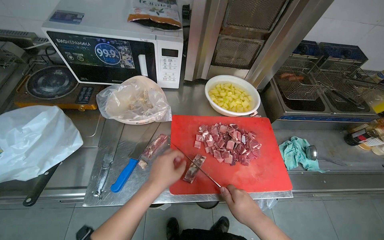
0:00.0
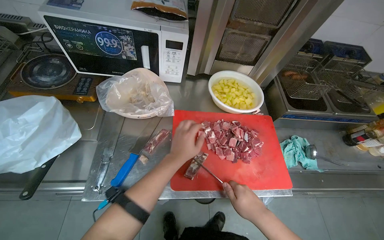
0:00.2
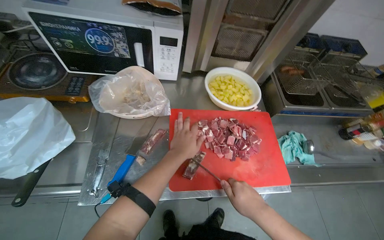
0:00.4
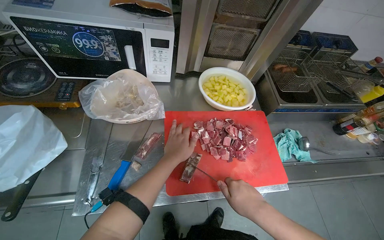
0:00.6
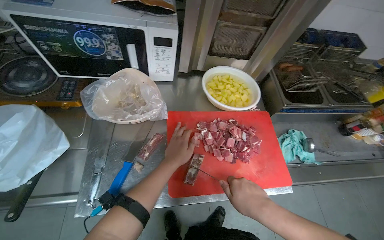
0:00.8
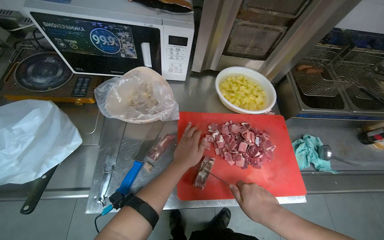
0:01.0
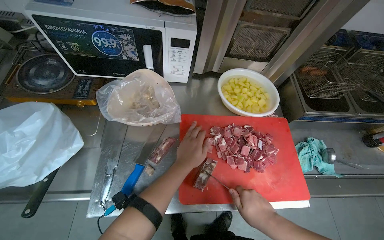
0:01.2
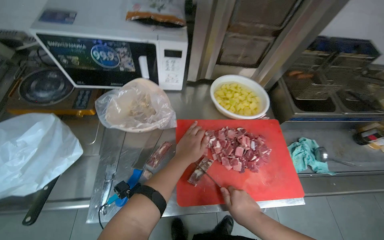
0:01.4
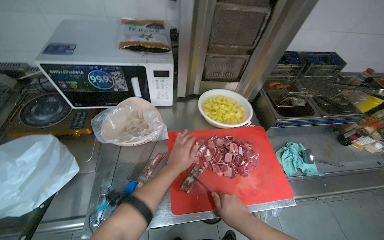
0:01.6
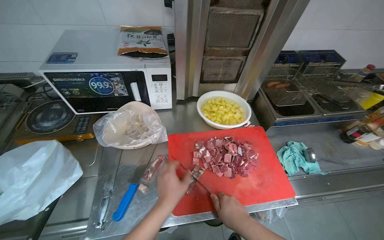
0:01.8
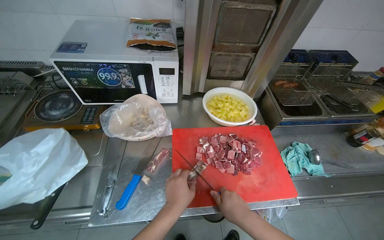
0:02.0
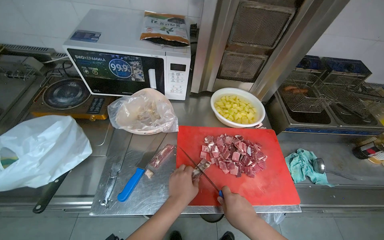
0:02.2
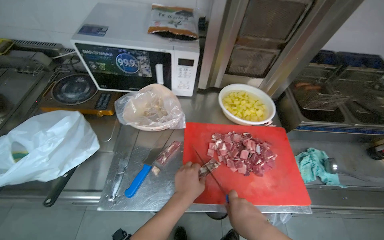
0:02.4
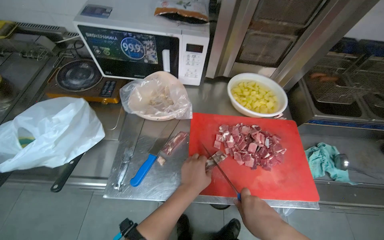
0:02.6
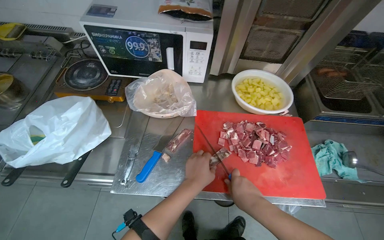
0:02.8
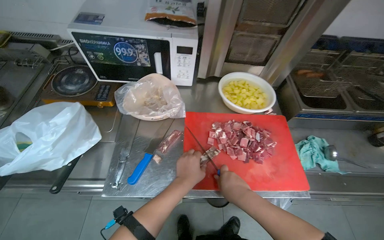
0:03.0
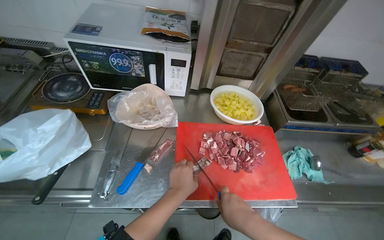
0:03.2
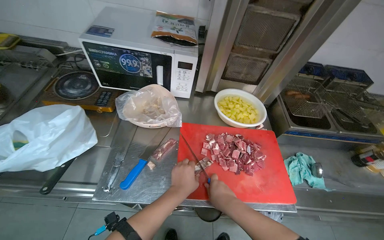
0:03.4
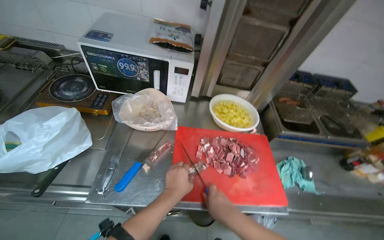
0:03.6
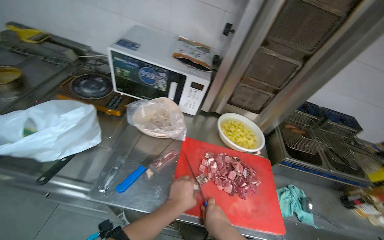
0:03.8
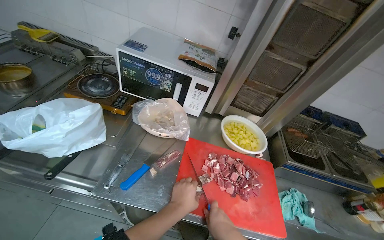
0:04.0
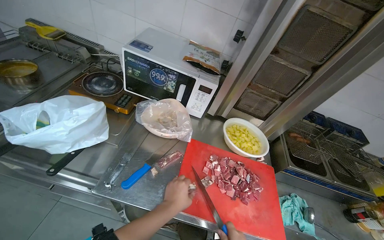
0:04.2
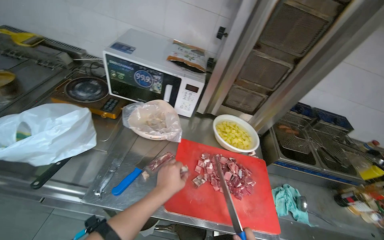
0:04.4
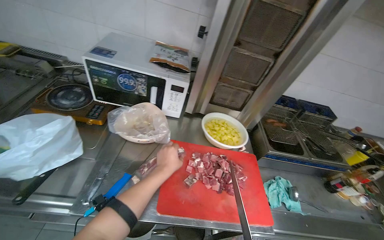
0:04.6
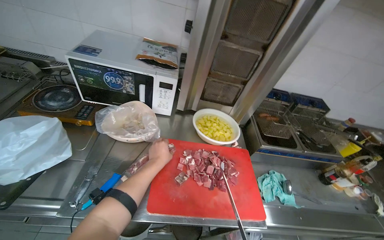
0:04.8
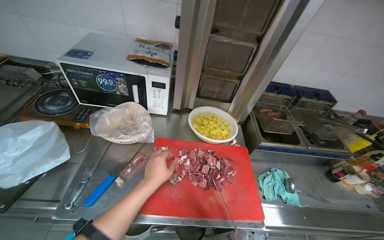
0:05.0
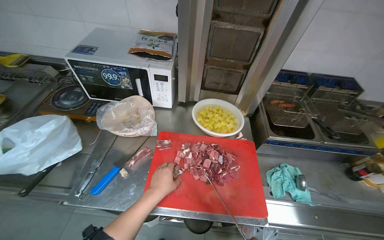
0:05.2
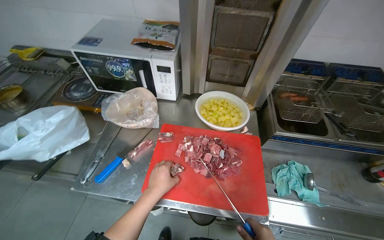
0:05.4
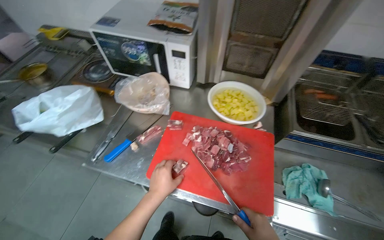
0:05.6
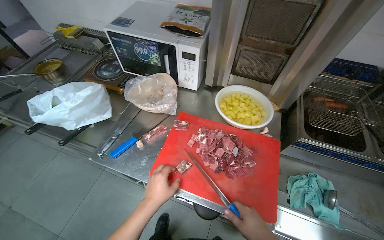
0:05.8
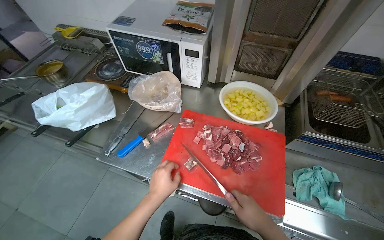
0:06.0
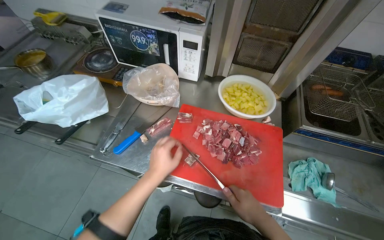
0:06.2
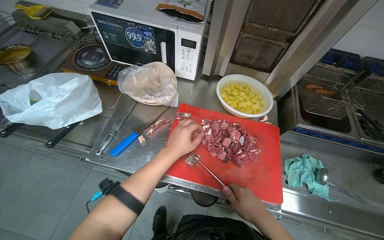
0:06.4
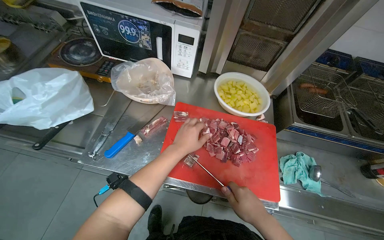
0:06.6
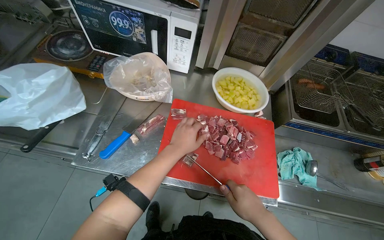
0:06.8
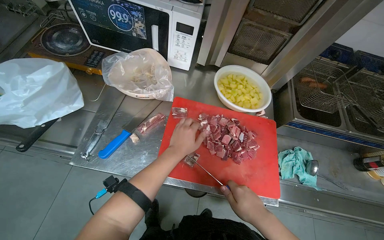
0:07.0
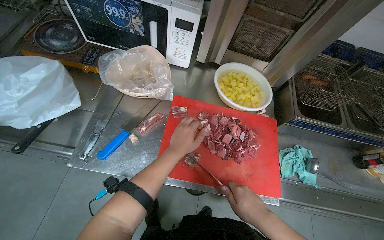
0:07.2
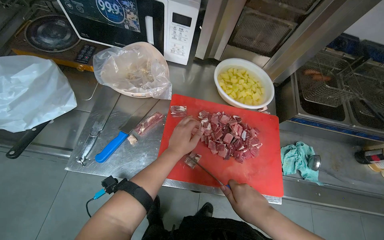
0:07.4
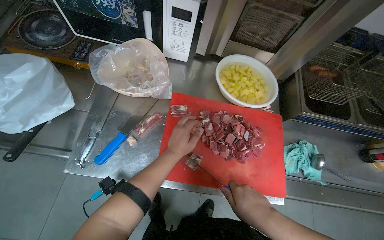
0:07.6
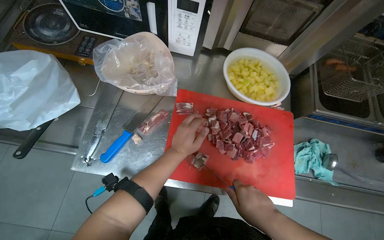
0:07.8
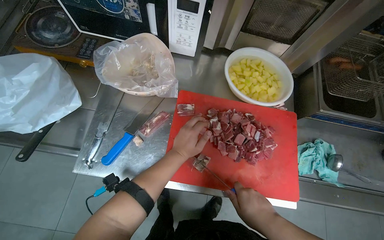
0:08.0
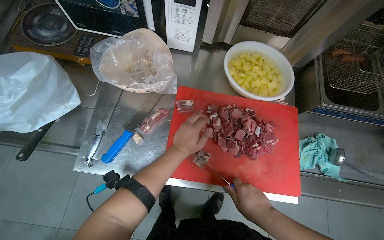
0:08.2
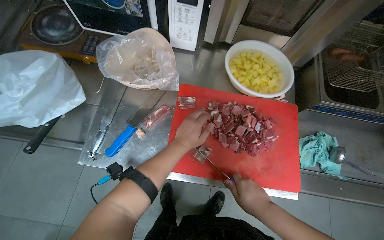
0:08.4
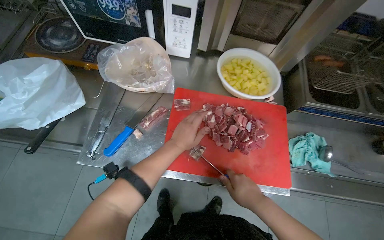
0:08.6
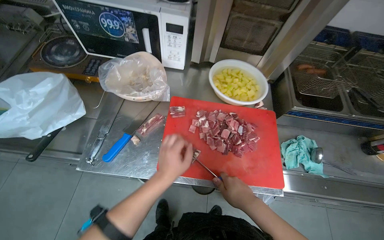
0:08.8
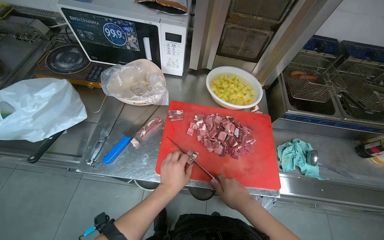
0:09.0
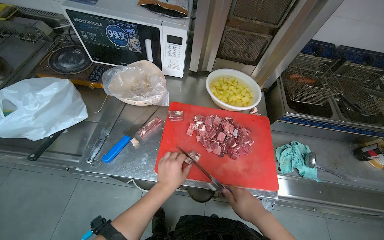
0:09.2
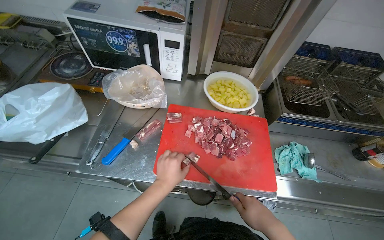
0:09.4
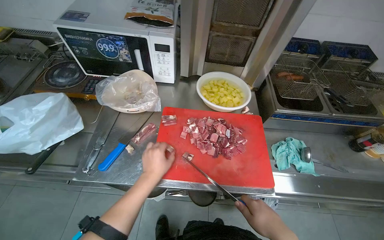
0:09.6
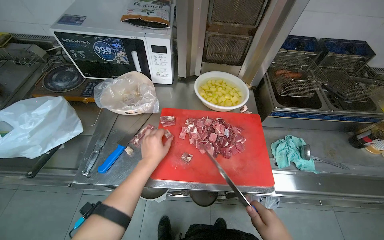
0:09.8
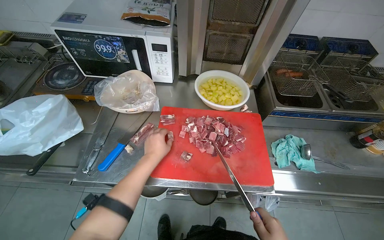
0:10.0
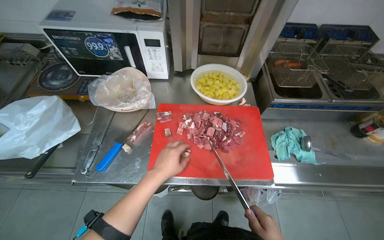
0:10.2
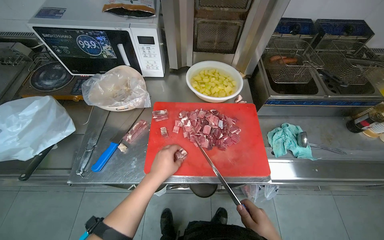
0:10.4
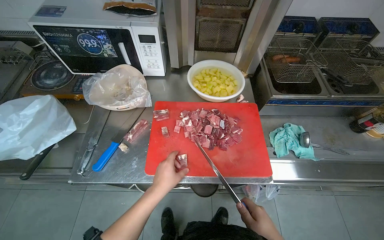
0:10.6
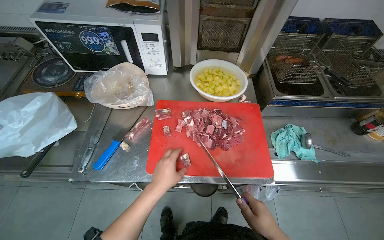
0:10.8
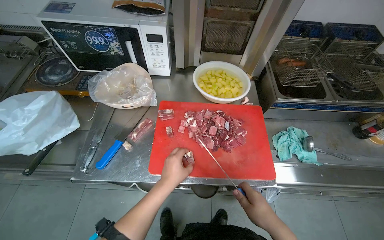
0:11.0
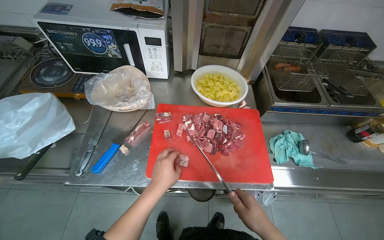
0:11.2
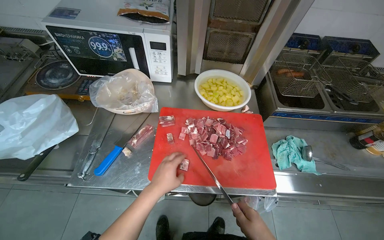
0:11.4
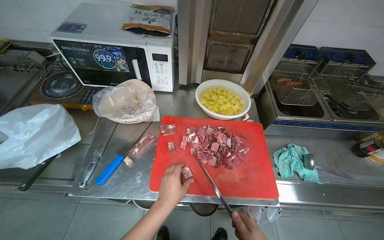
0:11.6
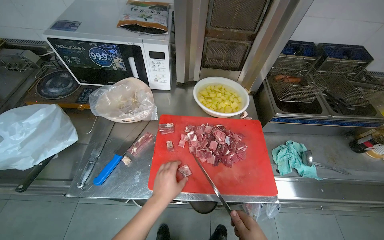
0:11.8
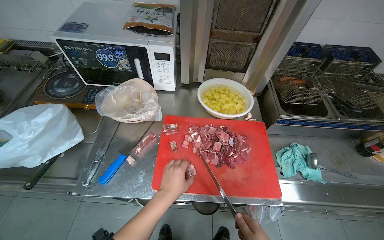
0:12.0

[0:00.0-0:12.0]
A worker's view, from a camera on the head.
Job: preparing food.
The whole recording: Cutting meat on chopping board. The worker continues cutting pieces of meat on a red chopping board with a knife.
0:03.0 to 0:04.4: The camera pitches upward, by approximately 15 degrees.
0:04.4 to 0:06.0: The camera sweeps to the left, by some 20 degrees.
0:06.0 to 0:07.6: The camera pitches downward, by about 15 degrees. The left hand is displaced up the picture by approximately 15 cm.
0:07.6 to 0:09.0: The left hand goes about 10 cm down the picture.

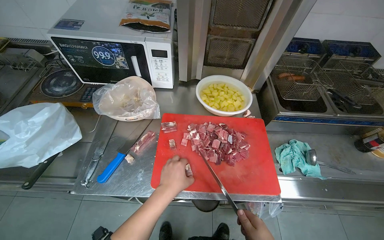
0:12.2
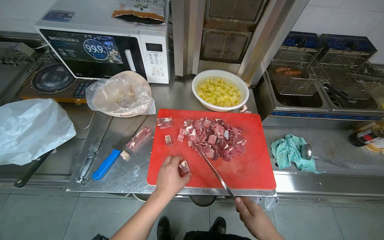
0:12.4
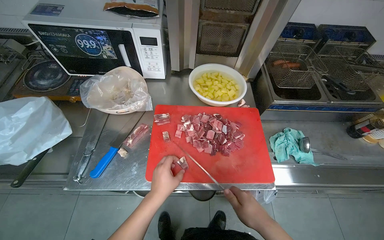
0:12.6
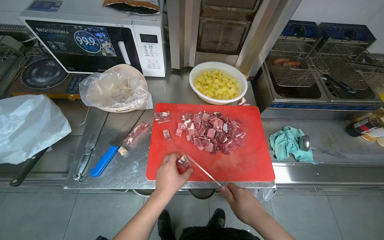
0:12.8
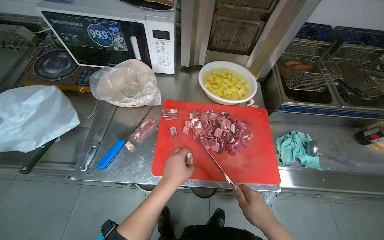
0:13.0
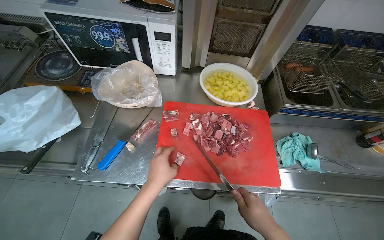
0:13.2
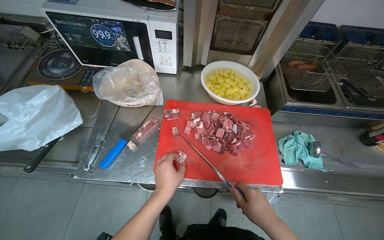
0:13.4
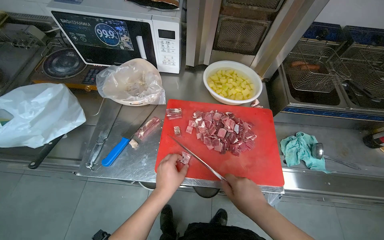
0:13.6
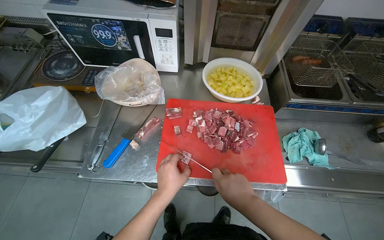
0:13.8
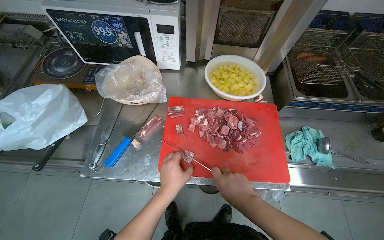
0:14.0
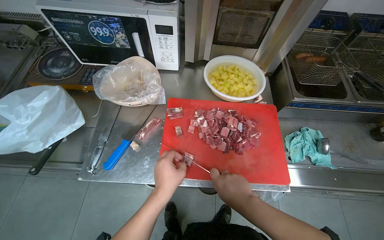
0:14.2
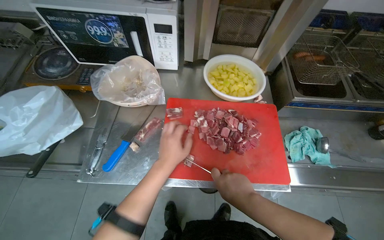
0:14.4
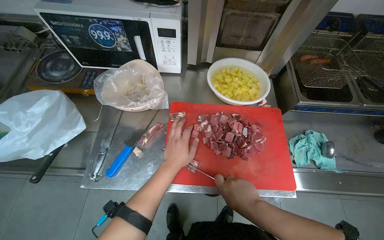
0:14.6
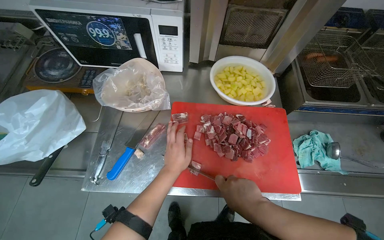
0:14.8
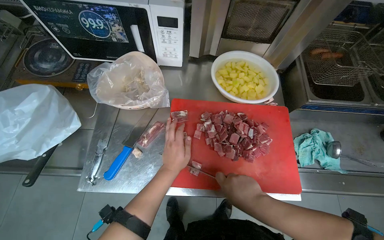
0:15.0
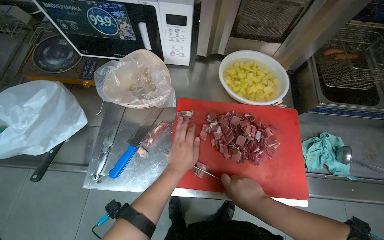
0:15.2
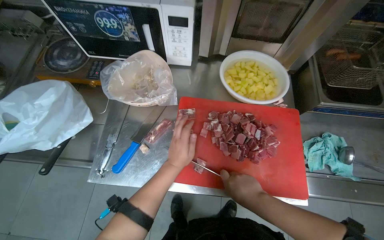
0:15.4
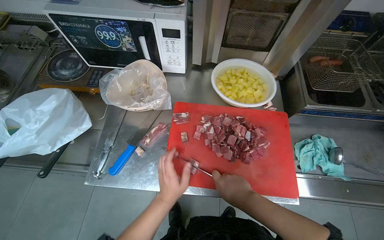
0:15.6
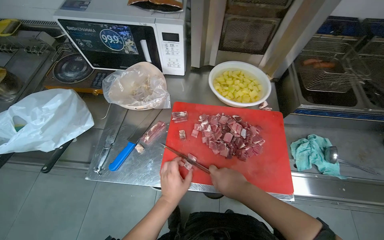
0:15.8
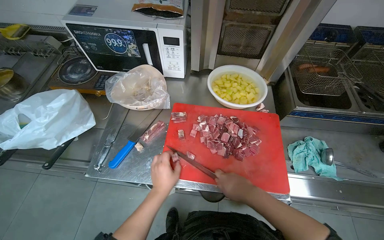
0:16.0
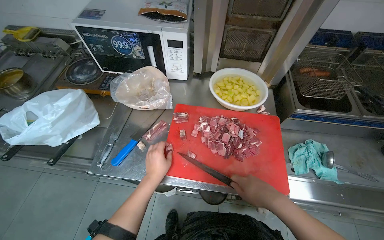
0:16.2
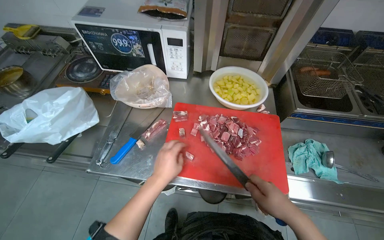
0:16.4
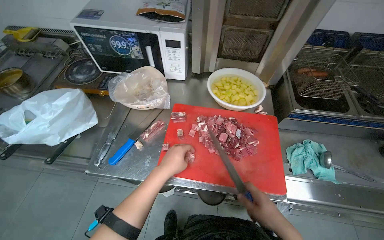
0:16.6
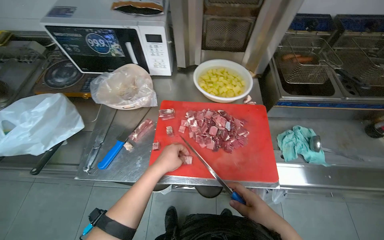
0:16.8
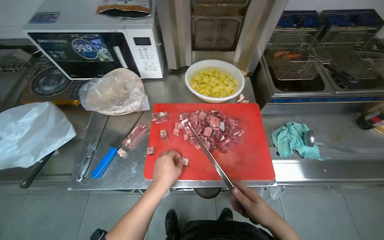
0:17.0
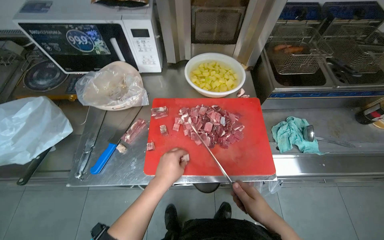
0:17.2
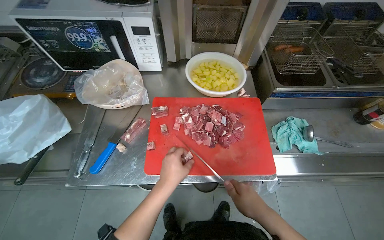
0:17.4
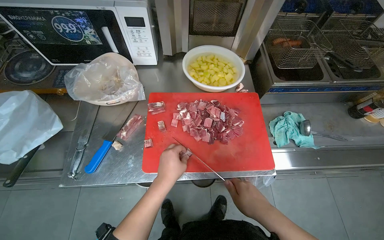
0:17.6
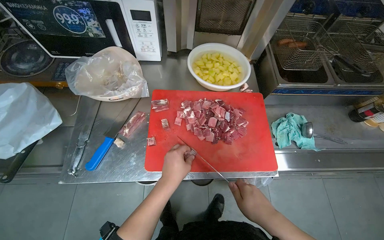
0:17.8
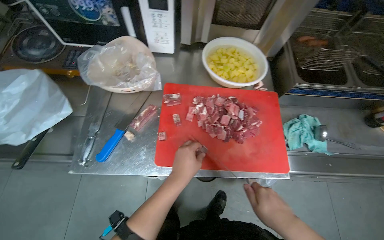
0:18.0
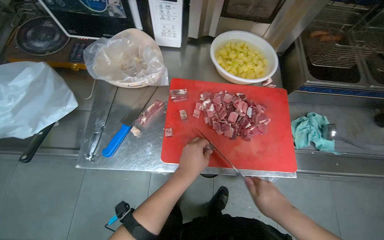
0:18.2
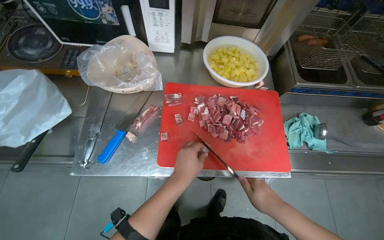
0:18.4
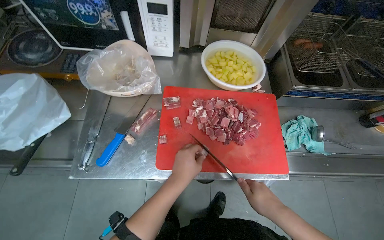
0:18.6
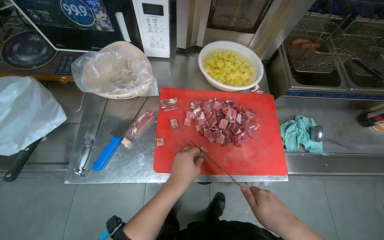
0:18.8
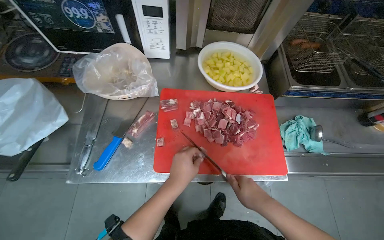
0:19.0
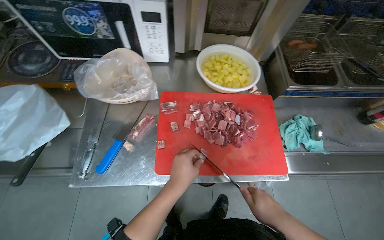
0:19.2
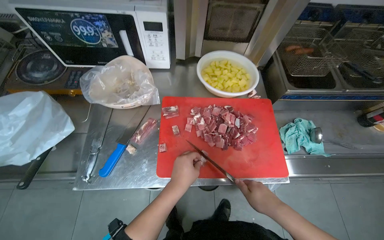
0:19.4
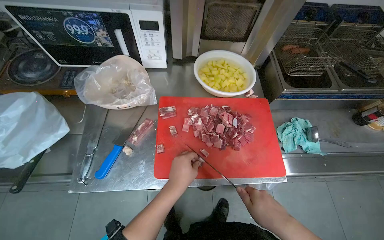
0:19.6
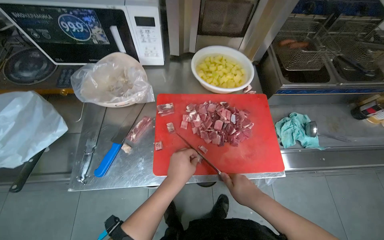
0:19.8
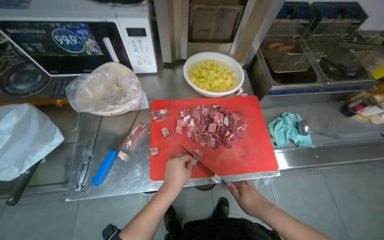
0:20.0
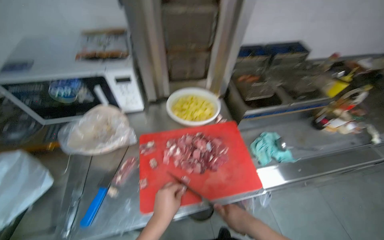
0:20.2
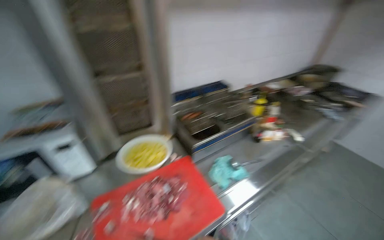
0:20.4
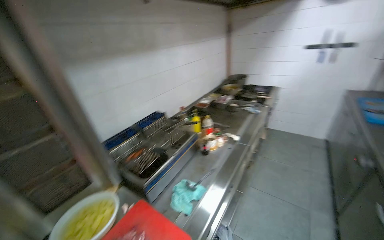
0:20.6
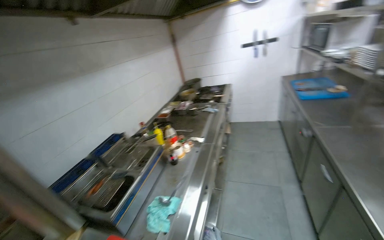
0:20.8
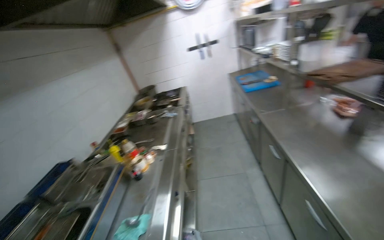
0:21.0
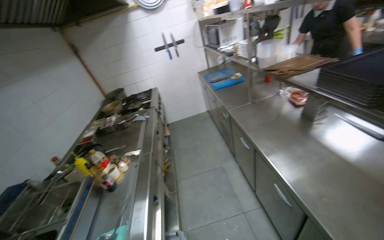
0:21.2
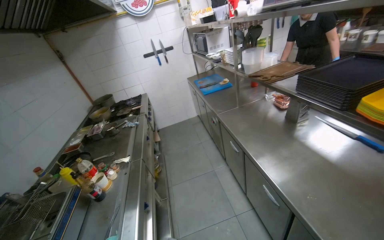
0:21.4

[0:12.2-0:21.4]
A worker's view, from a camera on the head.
Job: preparing food.
The whole recording: Cutting meat on chopping board. The worker continues cutting pieces of meat on a red chopping board with a knife.
0:13.8 to 0:15.2: The left hand goes some 15 cm farther from the camera.
0:15.2 to 0:16.8: The left hand shifts approximately 10 cm nearer to the camera.
0:16.8 to 0:18.4: The hands stay close to where they were, moving slightly.
0:18.4 to 0:19.8: The hands make small movements and keep their place.
0:19.8 to 0:21.4: The wearer moves about 50 cm. The head turns to the right by roughly 100 degrees. The view tilts some 40 degrees upward.
